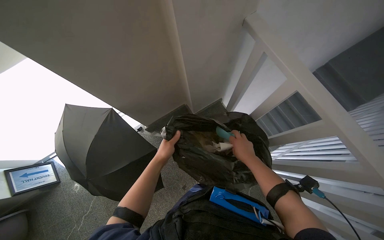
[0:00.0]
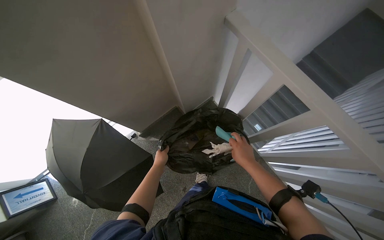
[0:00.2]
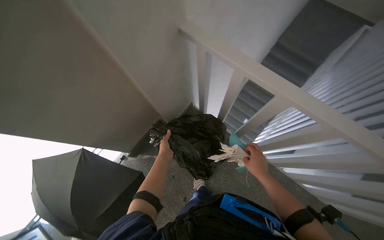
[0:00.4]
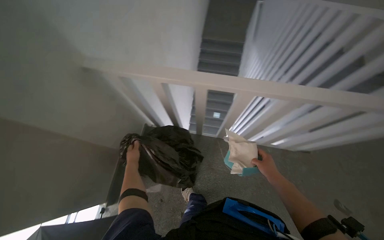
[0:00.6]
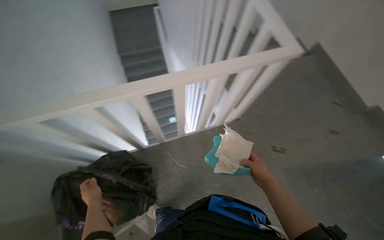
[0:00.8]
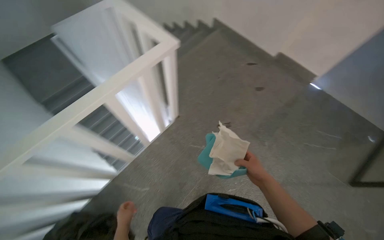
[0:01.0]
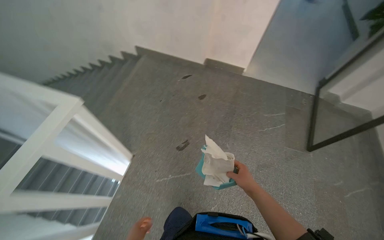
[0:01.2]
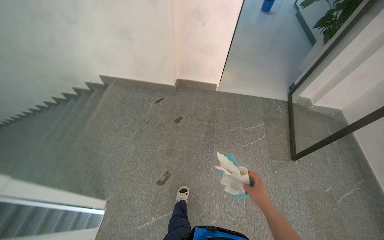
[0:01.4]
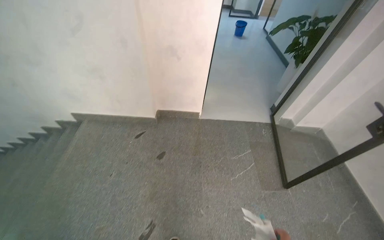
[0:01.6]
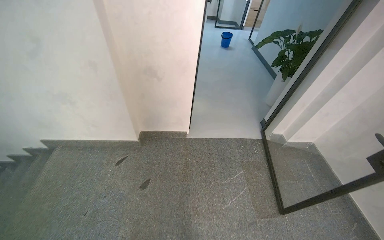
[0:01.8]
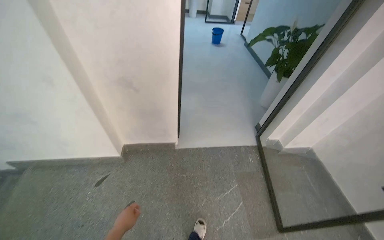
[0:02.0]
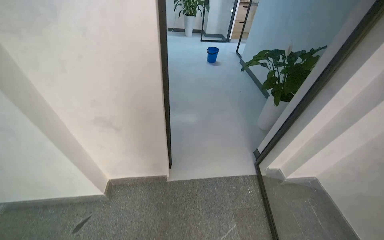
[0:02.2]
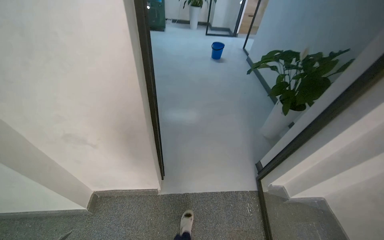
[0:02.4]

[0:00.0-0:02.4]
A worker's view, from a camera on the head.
Job: managing trash.
The whole recording: Disposing trash. The worker ties a trash bag, carries it through the building and down stairs, and disposes it in a bin.
0:00.0 to 0:01.2: The wearer looks about 40 degrees further to the right.
0:01.2 to 0:02.4: The camera travels some 1.5 m. The head rotates some 25 degrees to the right. The view tilts roughly 15 degrees upward.

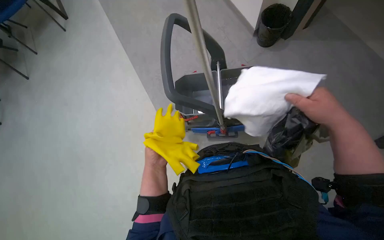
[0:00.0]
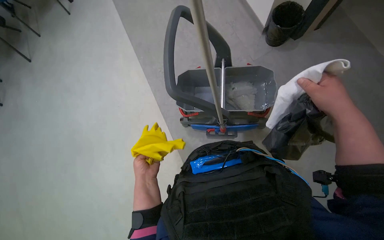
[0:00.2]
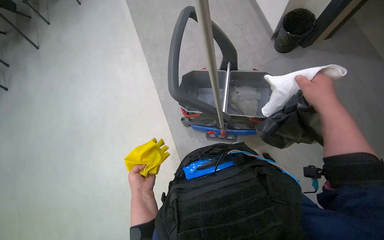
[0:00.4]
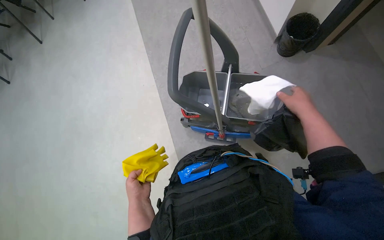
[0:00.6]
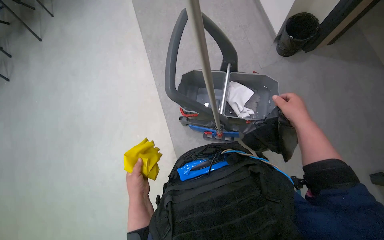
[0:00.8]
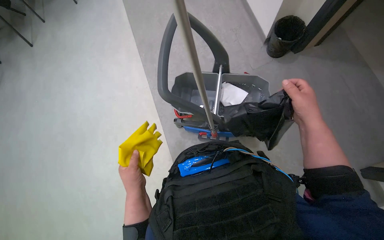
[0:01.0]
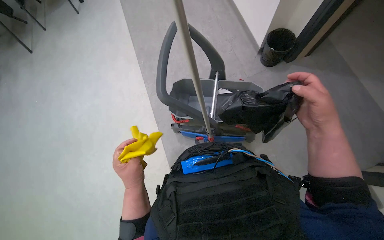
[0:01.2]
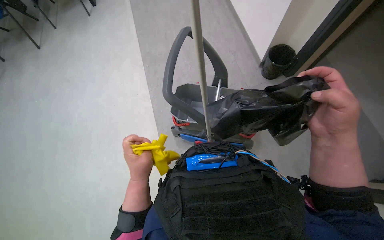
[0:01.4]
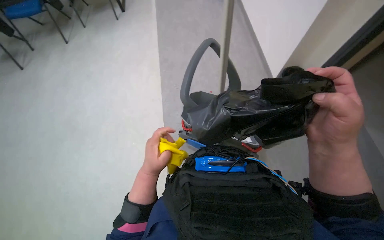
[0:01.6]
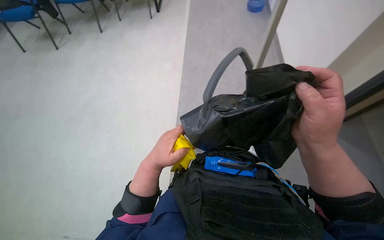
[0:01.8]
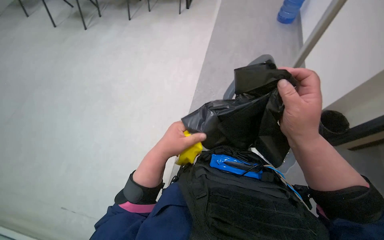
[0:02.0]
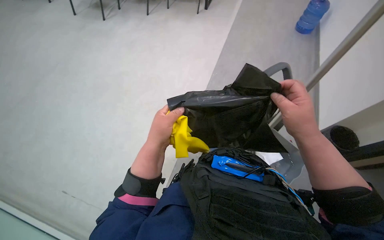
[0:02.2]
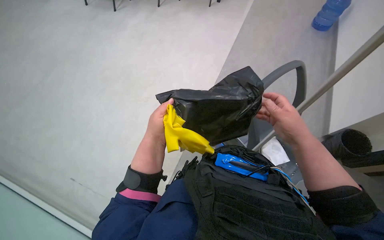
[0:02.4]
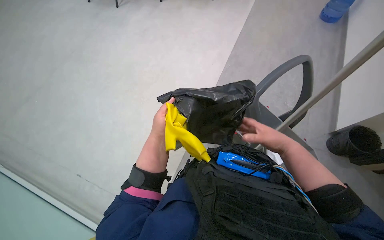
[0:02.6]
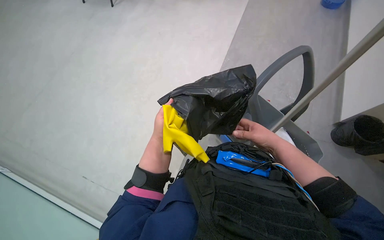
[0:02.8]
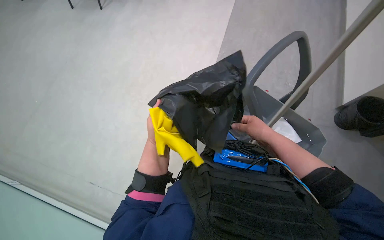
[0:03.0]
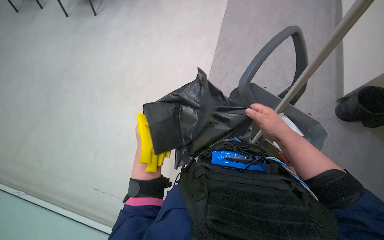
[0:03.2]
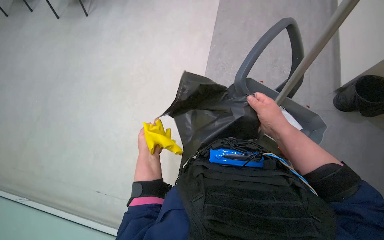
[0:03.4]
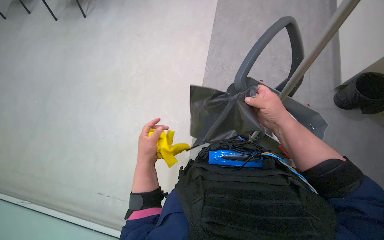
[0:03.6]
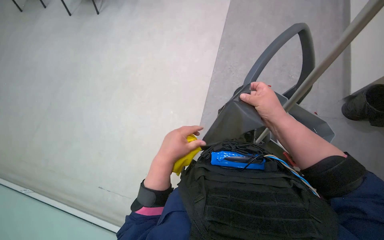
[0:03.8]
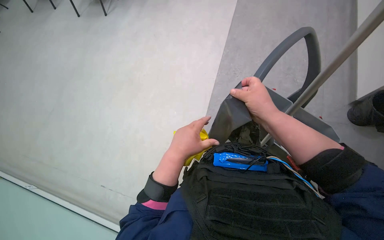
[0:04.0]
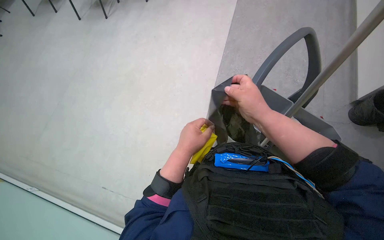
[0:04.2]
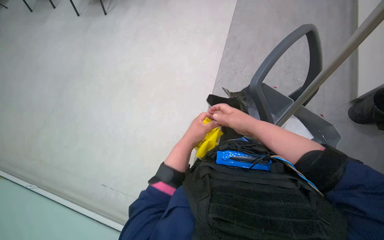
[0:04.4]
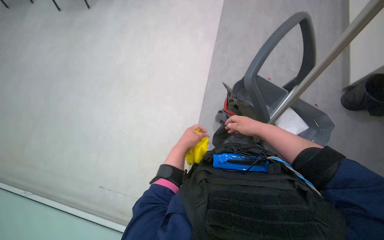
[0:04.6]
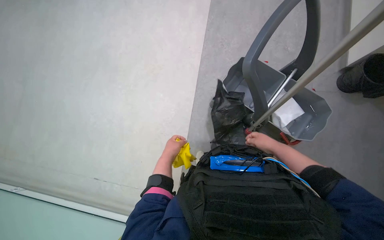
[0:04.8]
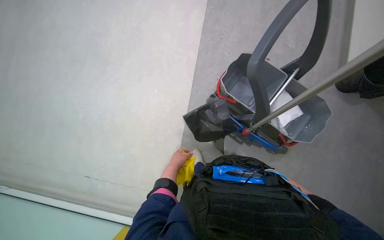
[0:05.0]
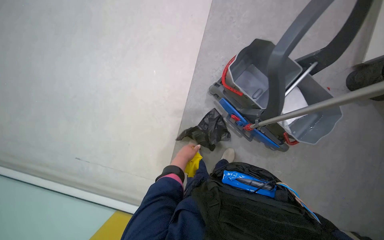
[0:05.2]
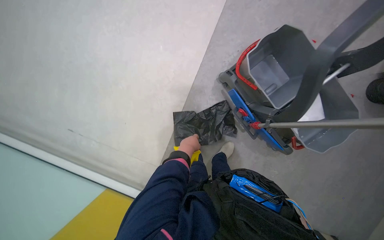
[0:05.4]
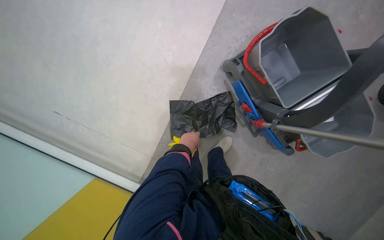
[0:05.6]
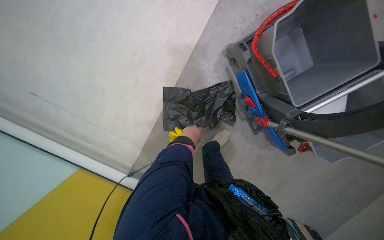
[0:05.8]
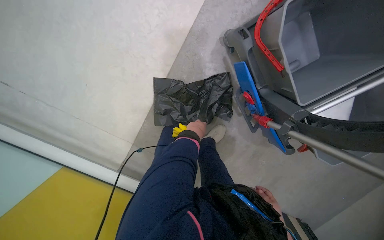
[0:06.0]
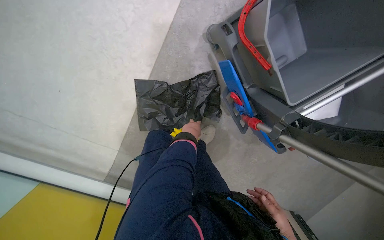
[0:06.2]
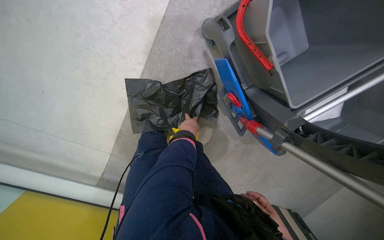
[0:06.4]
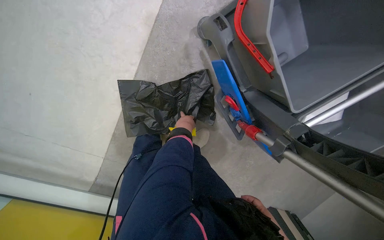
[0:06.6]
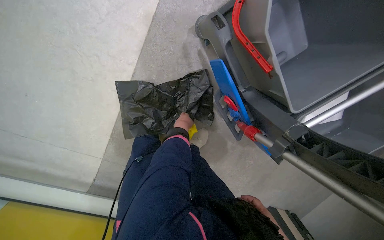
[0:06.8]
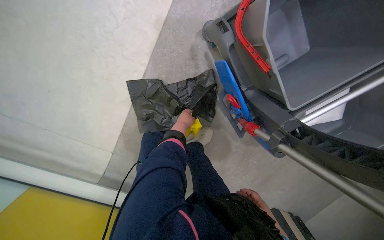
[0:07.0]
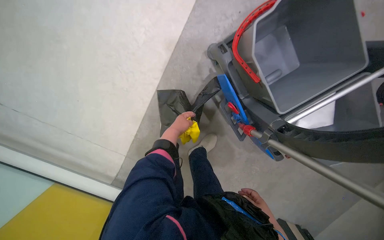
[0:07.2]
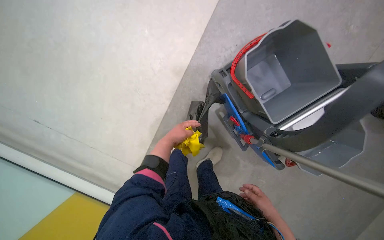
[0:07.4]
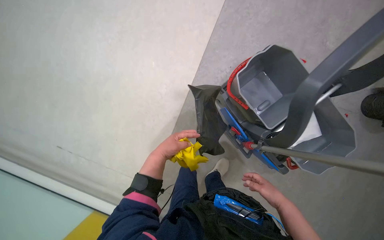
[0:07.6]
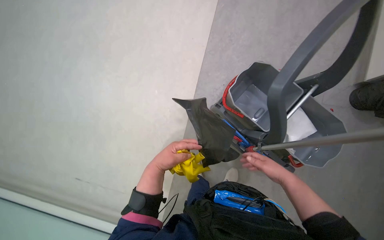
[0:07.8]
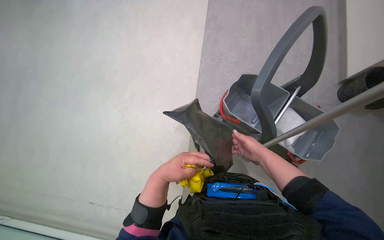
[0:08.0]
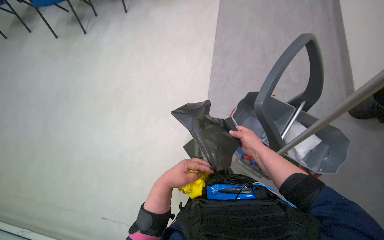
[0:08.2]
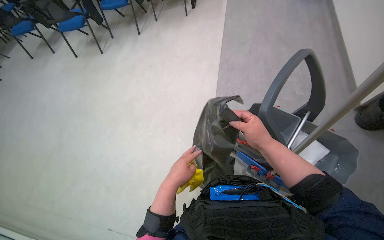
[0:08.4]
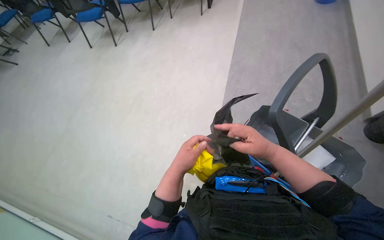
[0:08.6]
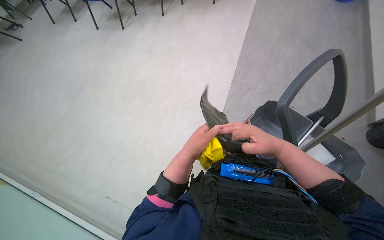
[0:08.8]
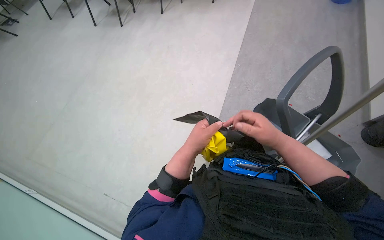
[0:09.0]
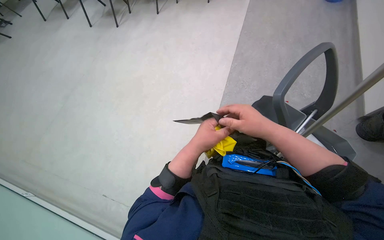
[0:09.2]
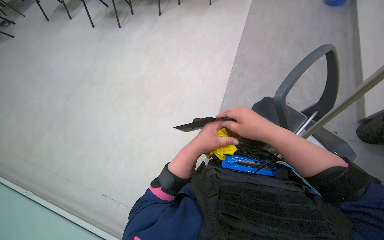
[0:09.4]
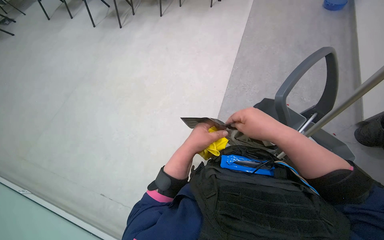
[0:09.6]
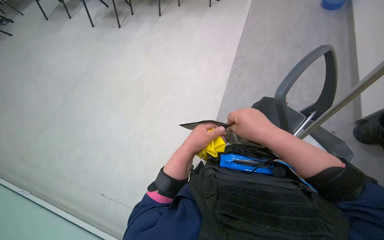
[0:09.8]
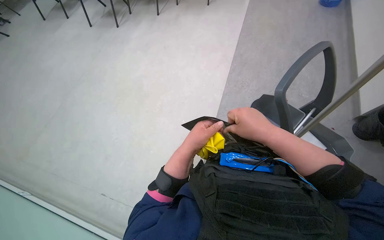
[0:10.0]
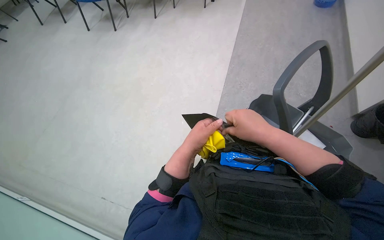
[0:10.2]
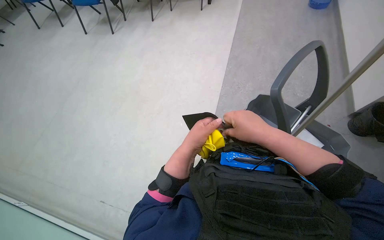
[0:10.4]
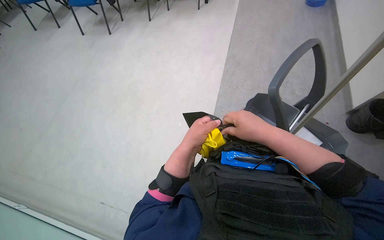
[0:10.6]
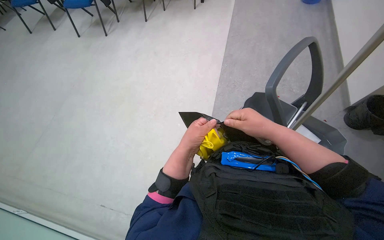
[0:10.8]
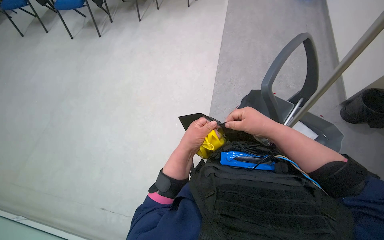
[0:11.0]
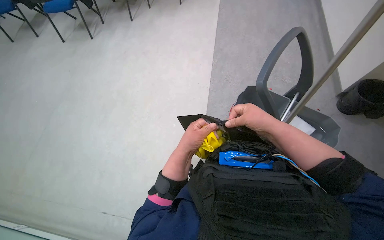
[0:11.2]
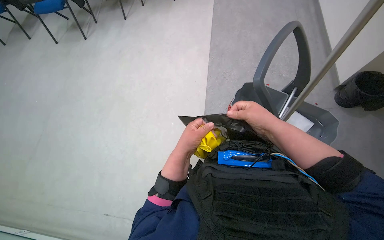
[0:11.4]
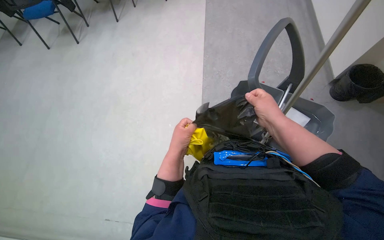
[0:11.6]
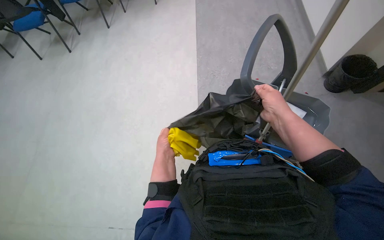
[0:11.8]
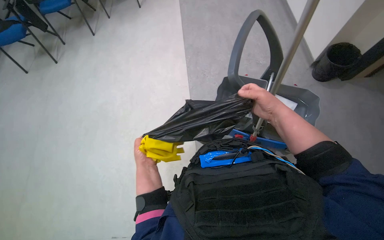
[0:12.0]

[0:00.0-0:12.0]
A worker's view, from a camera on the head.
Job: managing trash.
The whole recording: Preparing trash bag in cart. The worker takes out a trash bag and places it into the cleaning cart.
0:00.0 to 0:01.6: The right hand goes some 20 cm nearer to the camera and to the left, while the left hand travels nearer to the camera by roughly 15 cm, and goes down the picture and returns, about 15 cm each way.
0:01.6 to 0:03.0: The head rotates some 25 degrees to the left.
0:03.0 to 0:04.4: The right hand moves to the left, roughly 10 cm, while the left hand is displaced to the right by about 10 cm.
0:04.4 to 0:06.0: The camera pitches downward, by some 35 degrees.
0:06.0 to 0:07.6: The view tilts about 20 degrees upward. The right hand is displaced up the picture by some 10 cm; the left hand travels nearer to the camera by approximately 35 cm.
0:07.6 to 0:09.0: The camera pitches upward, by roughly 25 degrees.
0:09.0 to 0:10.4: The right hand moves nearer to the camera, about 10 cm.
0:10.4 to 0:12.0: The right hand is displaced to the right and farther from the camera by roughly 25 cm. The left hand goes roughly 10 cm farther from the camera.

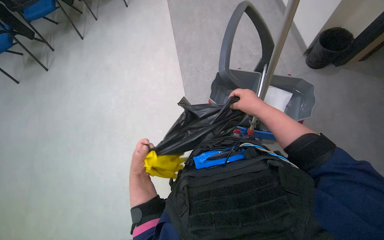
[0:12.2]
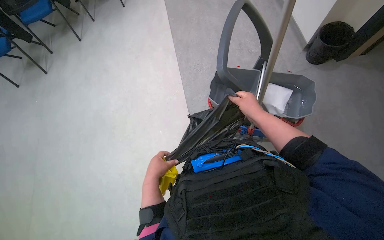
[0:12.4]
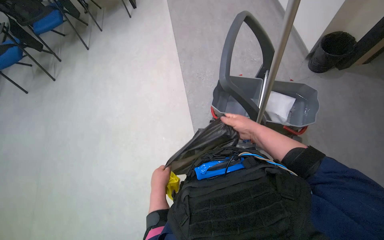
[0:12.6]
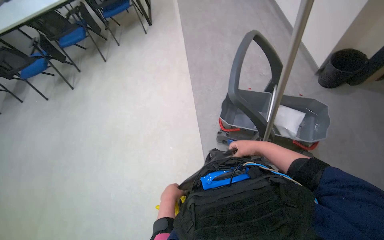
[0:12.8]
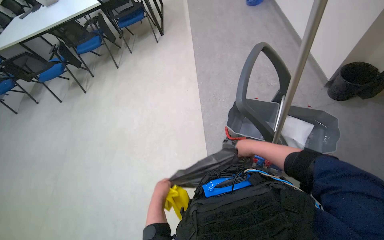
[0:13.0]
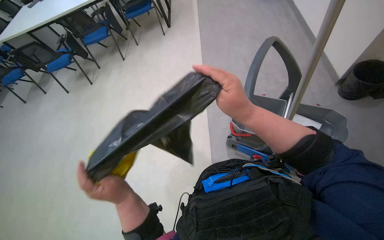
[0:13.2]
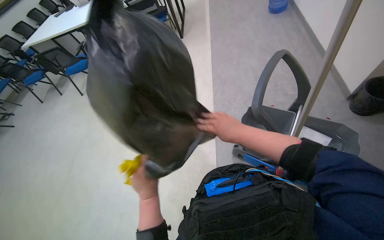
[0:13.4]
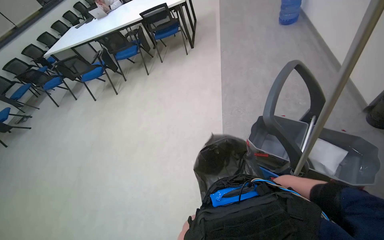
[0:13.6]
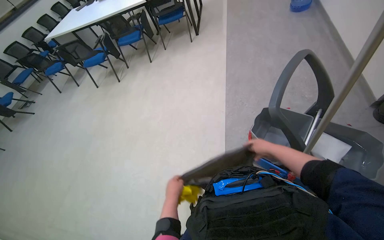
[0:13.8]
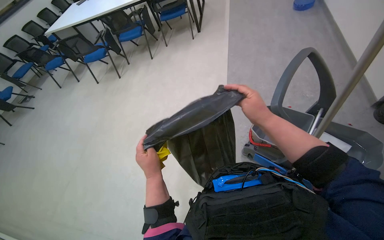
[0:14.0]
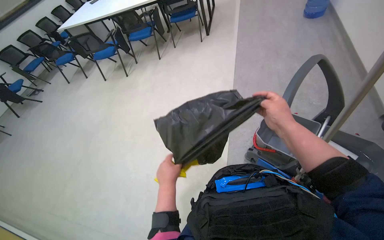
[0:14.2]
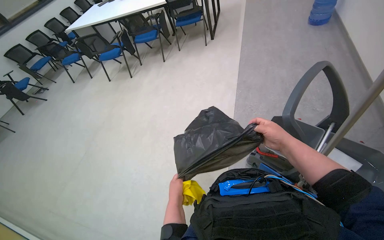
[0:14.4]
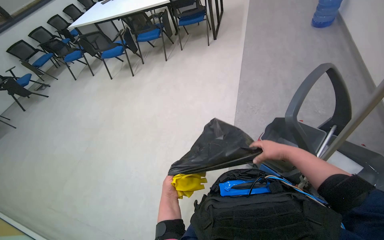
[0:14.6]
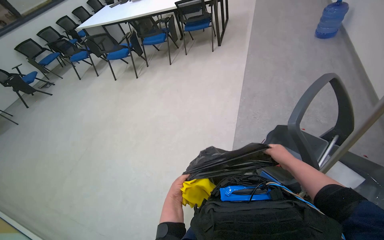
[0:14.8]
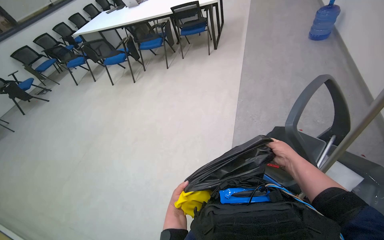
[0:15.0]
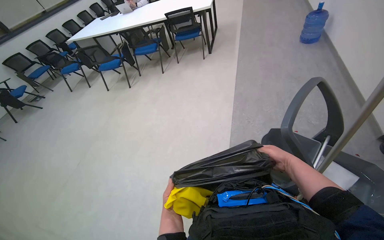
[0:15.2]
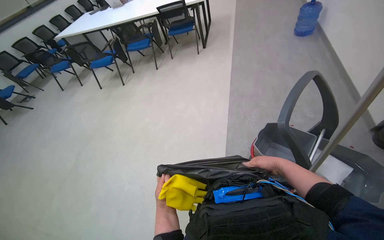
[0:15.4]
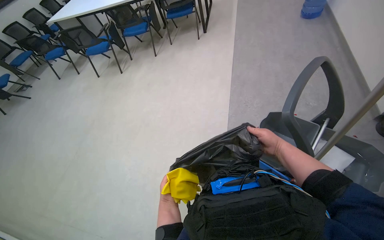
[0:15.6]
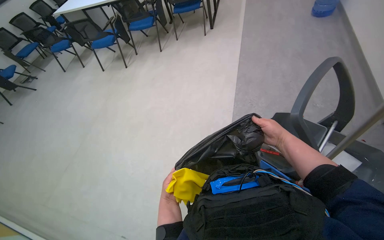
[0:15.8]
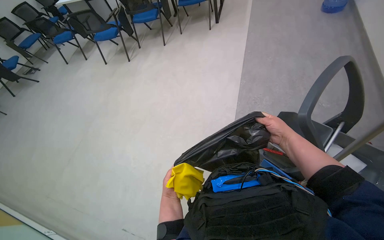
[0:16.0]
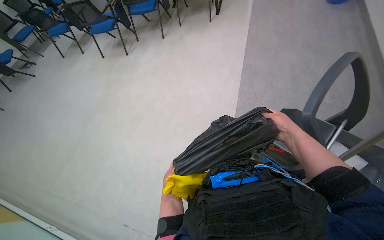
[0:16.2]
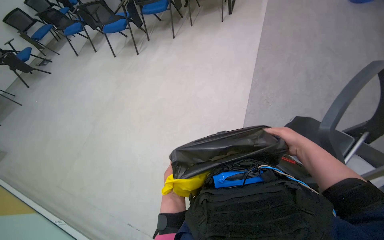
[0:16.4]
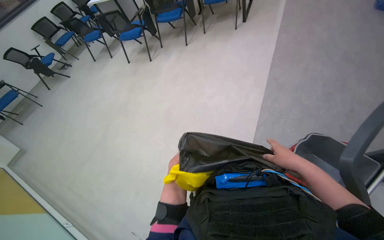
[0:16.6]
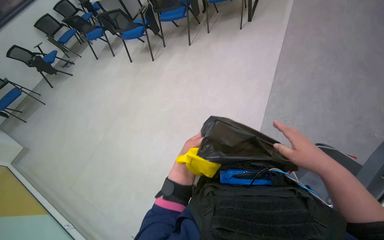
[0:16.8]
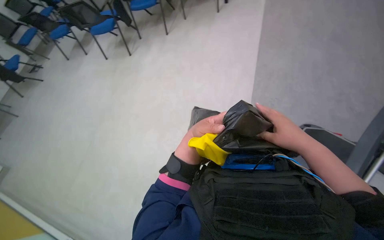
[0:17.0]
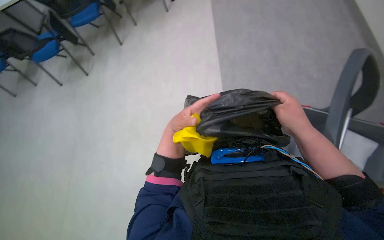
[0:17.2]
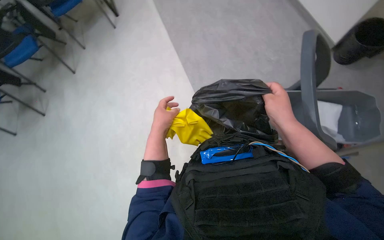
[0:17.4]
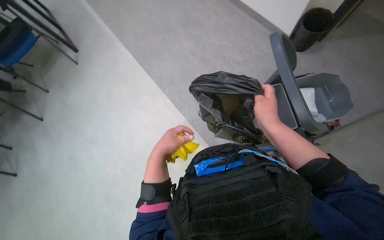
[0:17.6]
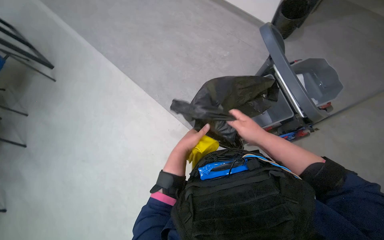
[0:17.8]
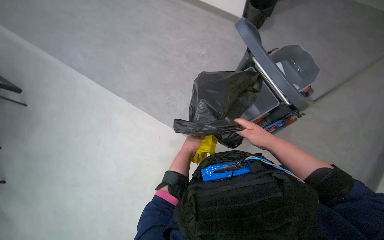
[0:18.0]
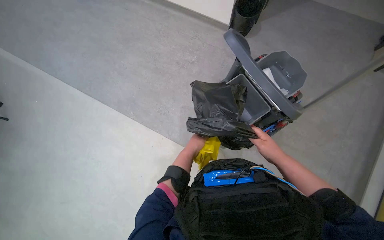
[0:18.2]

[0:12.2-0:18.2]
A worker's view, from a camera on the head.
Job: managing trash.
The whole recording: Preparing trash bag in cart. The worker takes out a trash bag and places it into the cleaning cart.
0:12.2 to 0:13.8: The head turns to the left by some 20 degrees. The left hand reaches about 20 cm nearer to the camera, then returns. Meanwhile the right hand swings nearer and farther, about 15 cm each way, with 2 reversals.
0:13.8 to 0:15.2: The right hand heads to the right, covering some 10 cm. Meanwhile the left hand shifts roughly 10 cm down the picture.
0:15.2 to 0:16.6: The hands work in one place, with small movements.
0:16.6 to 0:18.2: The wearer's head swings approximately 55 degrees to the right.
